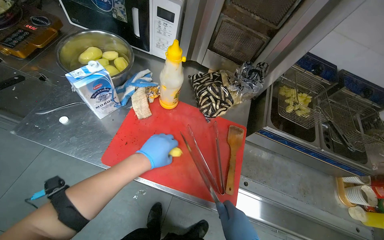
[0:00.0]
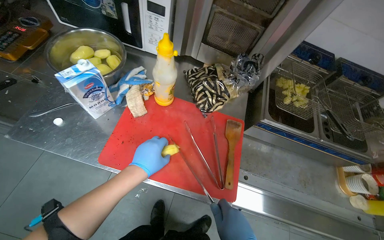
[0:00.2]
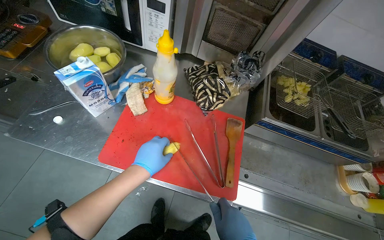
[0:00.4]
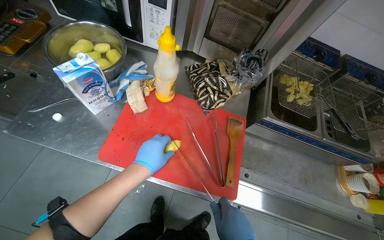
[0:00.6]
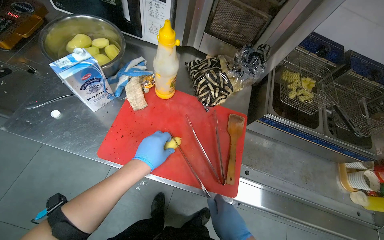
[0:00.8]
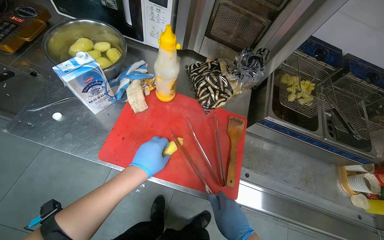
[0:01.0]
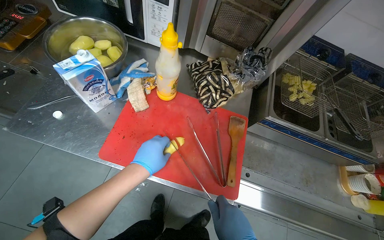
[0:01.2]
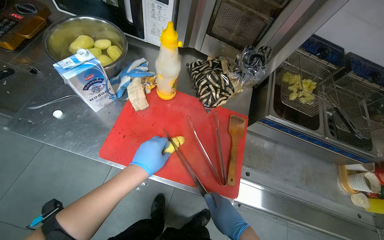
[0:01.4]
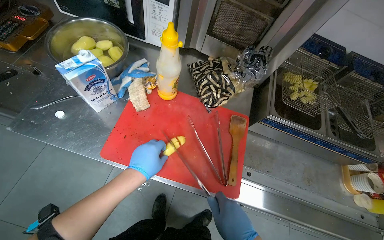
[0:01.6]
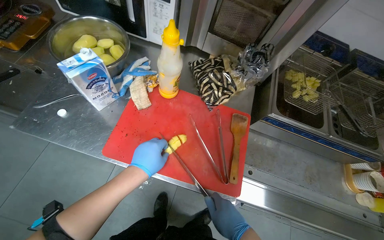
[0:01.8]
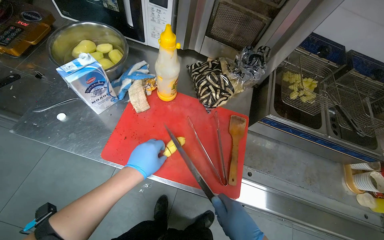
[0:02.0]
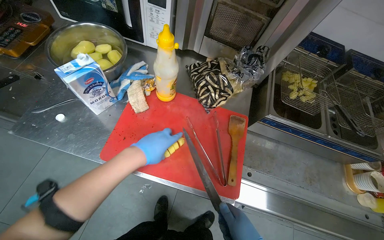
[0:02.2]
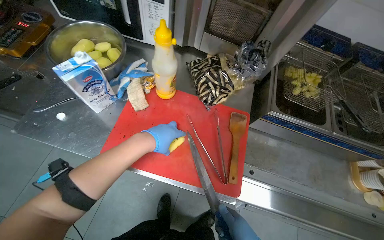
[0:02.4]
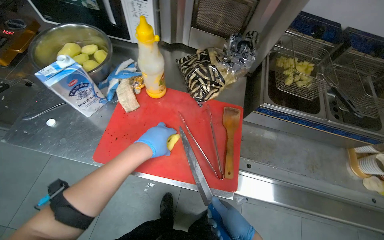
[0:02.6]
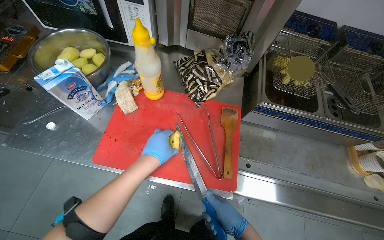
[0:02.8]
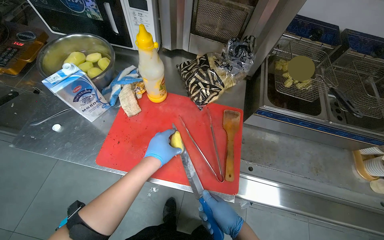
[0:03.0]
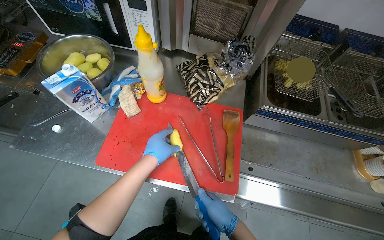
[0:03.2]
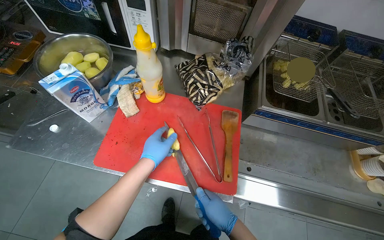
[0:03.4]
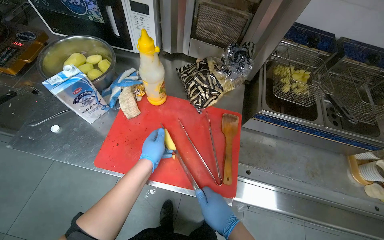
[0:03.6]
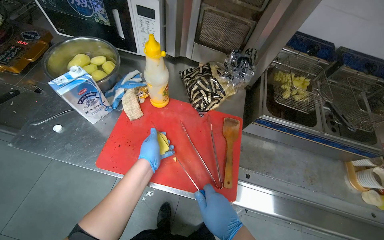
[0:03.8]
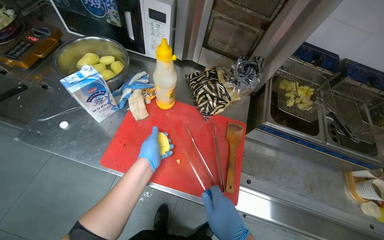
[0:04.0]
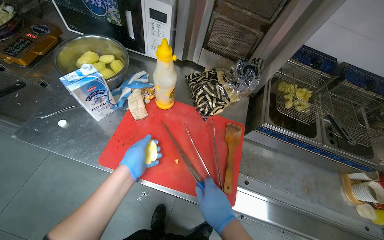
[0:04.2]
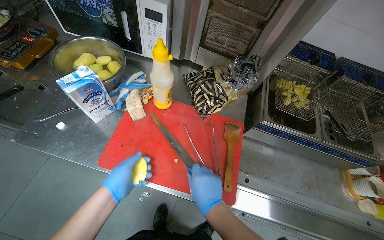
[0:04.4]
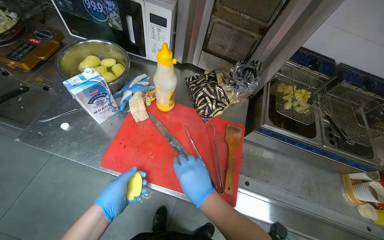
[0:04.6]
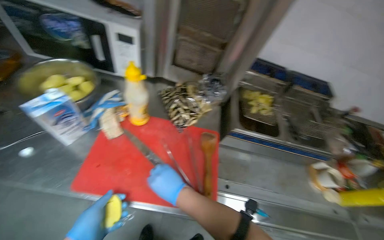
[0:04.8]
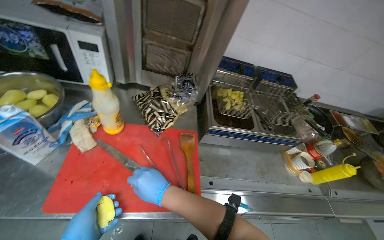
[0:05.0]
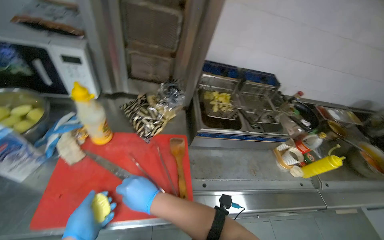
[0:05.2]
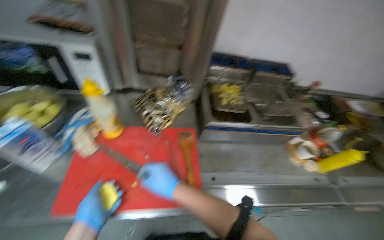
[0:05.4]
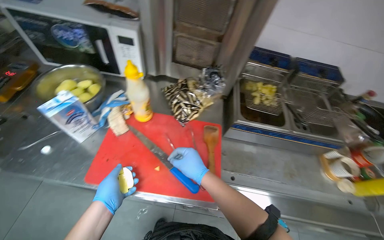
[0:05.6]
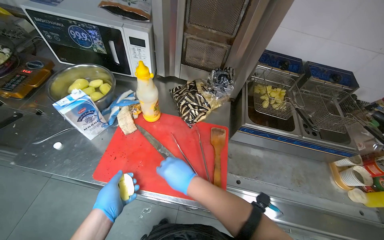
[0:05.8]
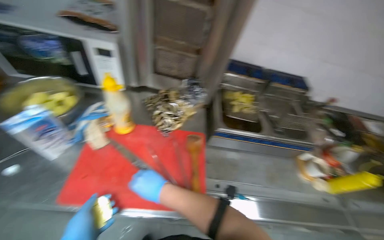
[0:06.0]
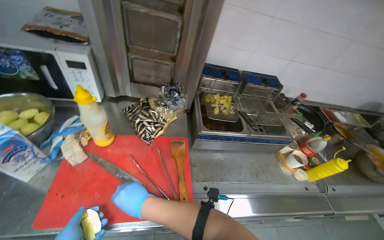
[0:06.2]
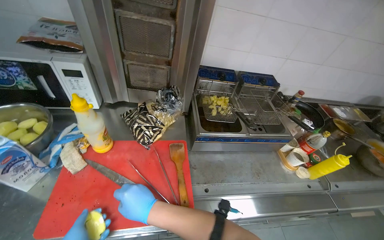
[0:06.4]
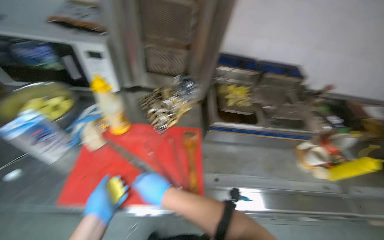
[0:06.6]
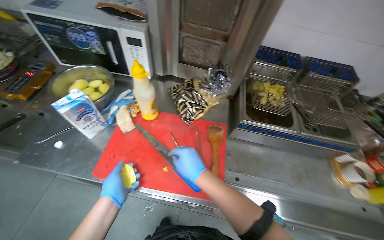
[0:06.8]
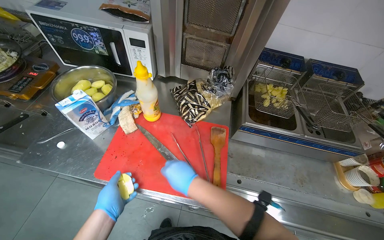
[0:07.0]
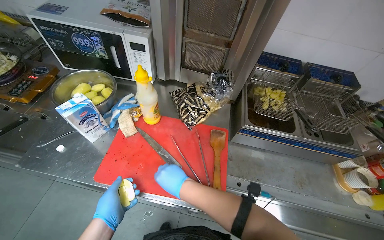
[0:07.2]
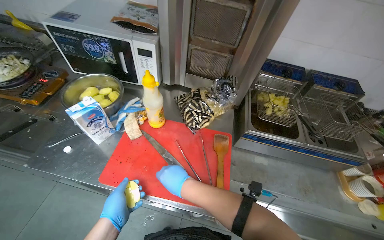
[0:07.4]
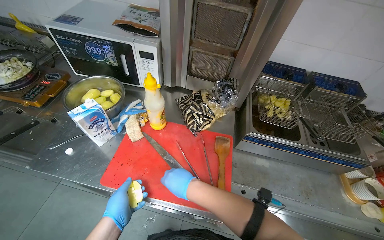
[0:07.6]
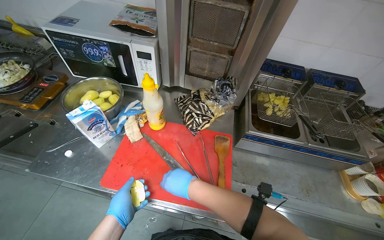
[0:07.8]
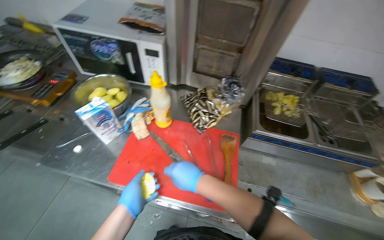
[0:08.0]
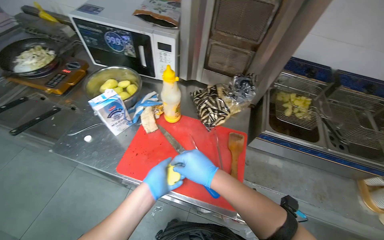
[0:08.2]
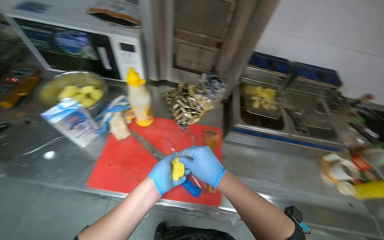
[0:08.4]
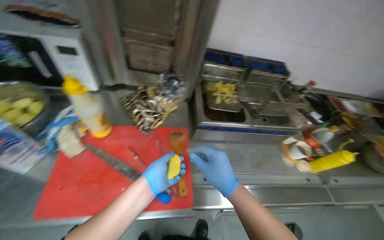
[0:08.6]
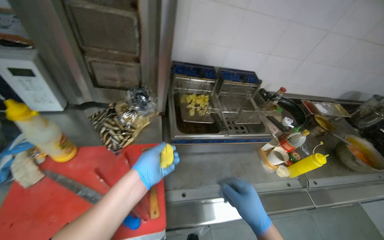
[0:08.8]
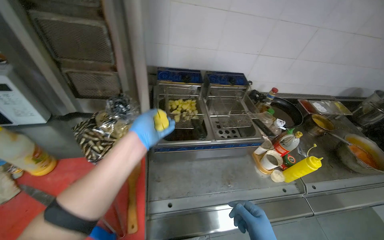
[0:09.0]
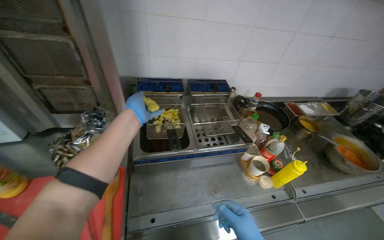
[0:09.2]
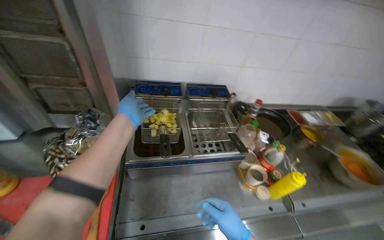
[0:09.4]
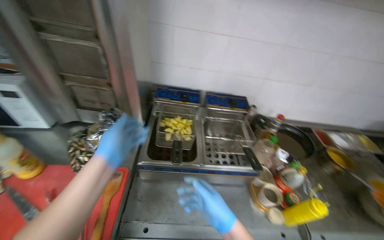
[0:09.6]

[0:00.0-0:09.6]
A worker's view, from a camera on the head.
Job: preparing food.
The whole recording: Slicing and frying potatoes. The worker slices potatoes on a cutting board and places them into a deep fryer basket.
0:03.2 to 0:04.8: The right hand moves up the picture, some 15 cm.
0:06.4 to 0:08.0: The head rotates roughly 20 degrees to the left.

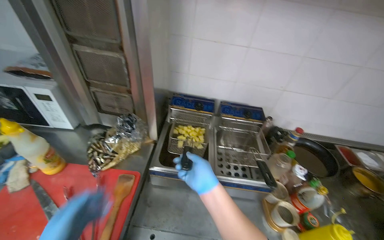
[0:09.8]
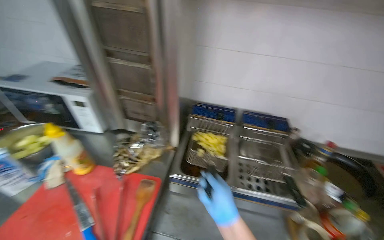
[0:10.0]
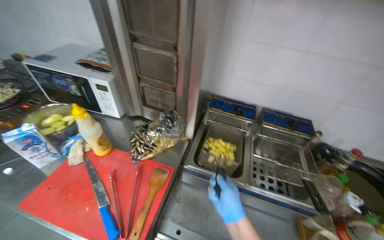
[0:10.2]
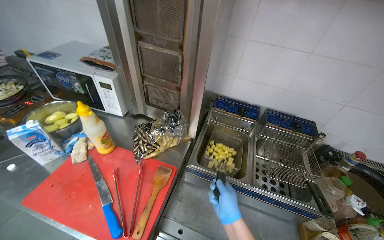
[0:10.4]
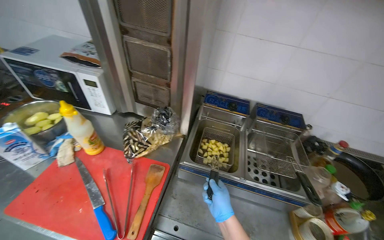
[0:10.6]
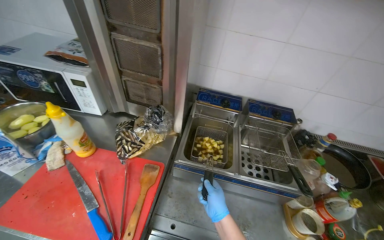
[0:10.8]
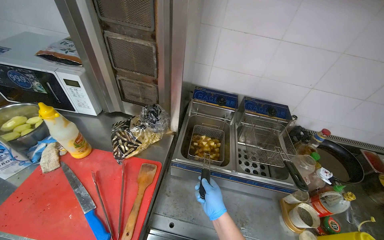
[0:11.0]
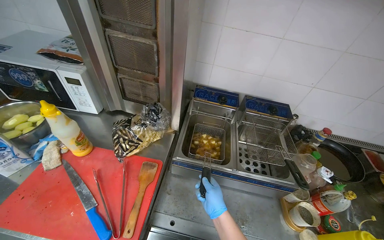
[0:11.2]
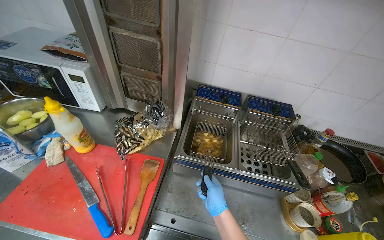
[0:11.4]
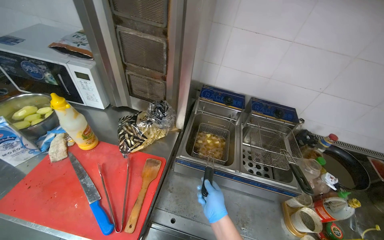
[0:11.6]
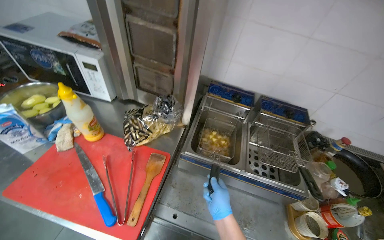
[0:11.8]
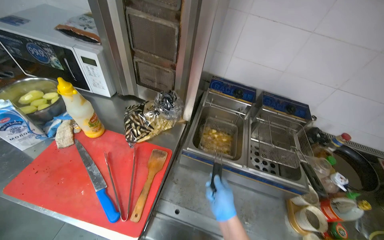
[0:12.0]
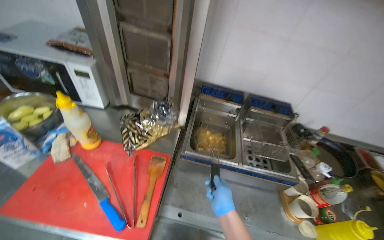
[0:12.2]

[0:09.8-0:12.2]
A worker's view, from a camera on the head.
Job: preparing food.
The whole recording: Slicing and frying potatoes. The worker slices potatoes on a cutting board and places them into a deep fryer basket.
0:09.8 to 0:11.0: The right hand heads down the picture, covering about 10 cm.

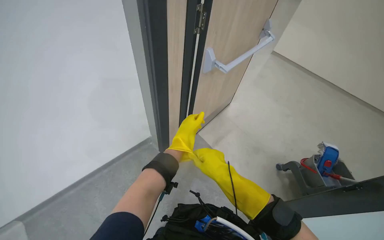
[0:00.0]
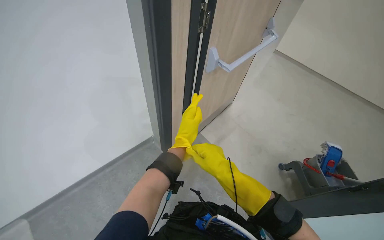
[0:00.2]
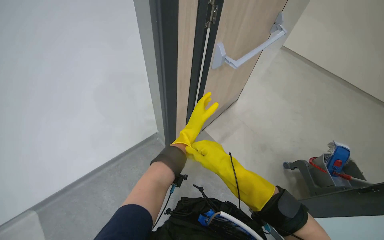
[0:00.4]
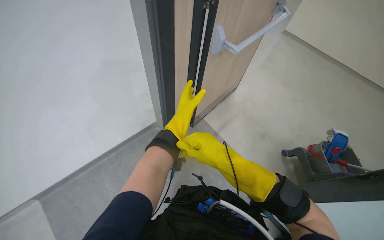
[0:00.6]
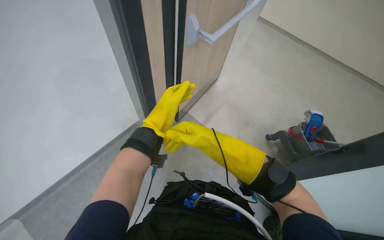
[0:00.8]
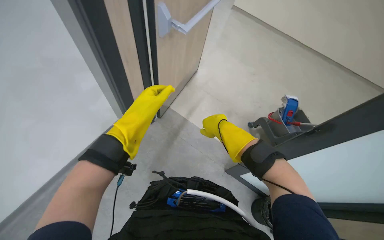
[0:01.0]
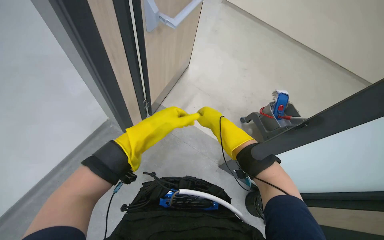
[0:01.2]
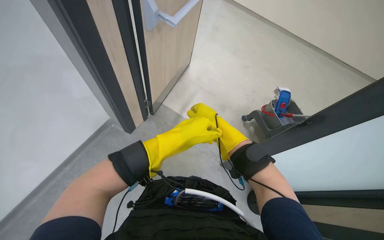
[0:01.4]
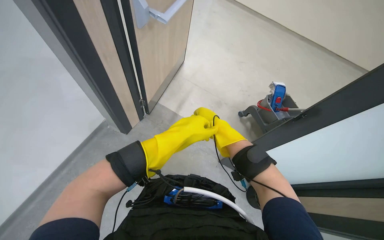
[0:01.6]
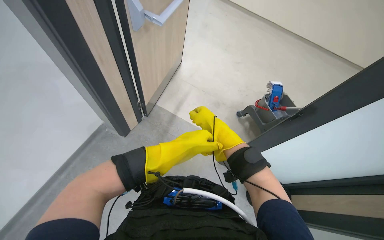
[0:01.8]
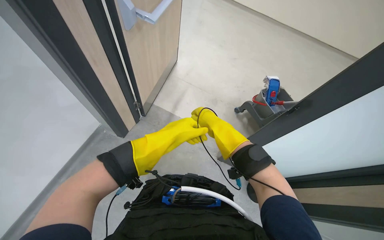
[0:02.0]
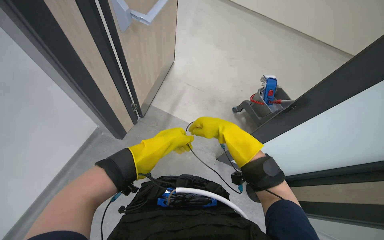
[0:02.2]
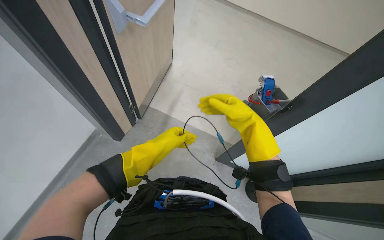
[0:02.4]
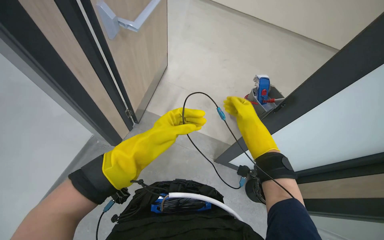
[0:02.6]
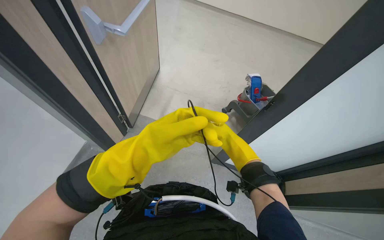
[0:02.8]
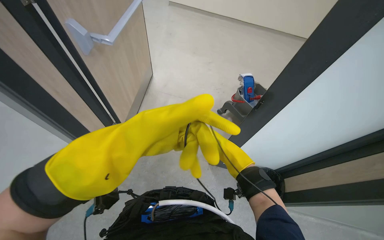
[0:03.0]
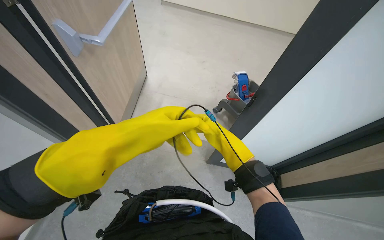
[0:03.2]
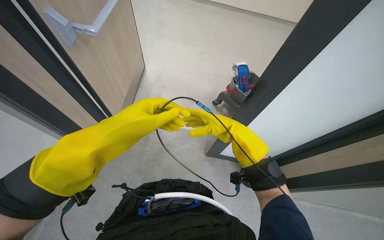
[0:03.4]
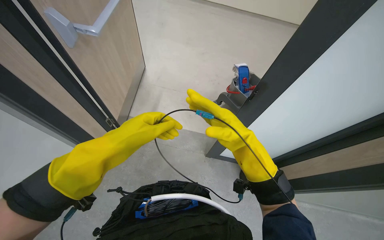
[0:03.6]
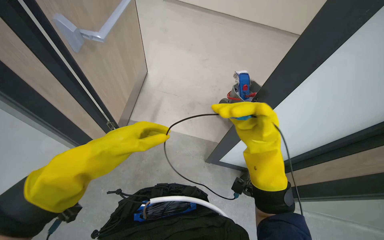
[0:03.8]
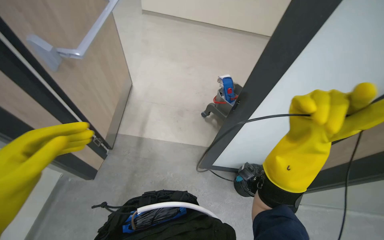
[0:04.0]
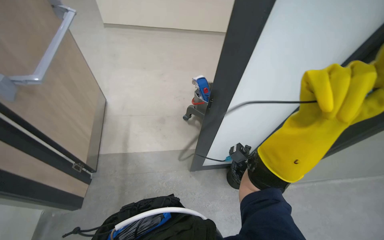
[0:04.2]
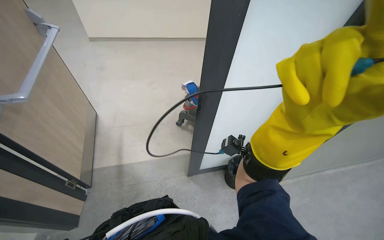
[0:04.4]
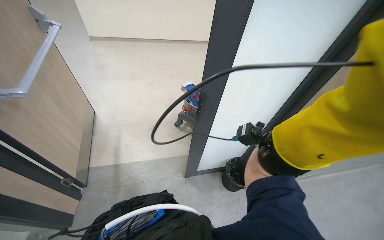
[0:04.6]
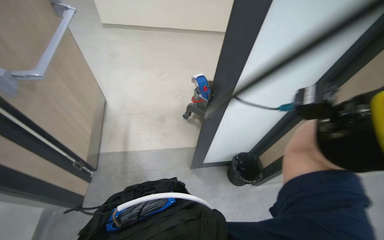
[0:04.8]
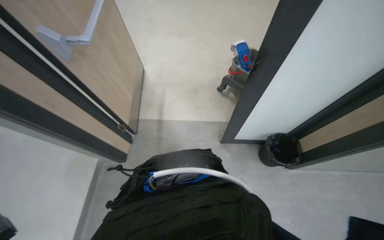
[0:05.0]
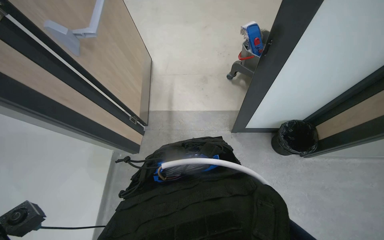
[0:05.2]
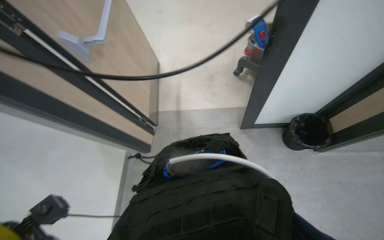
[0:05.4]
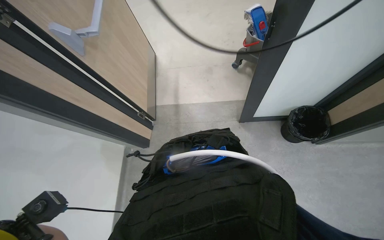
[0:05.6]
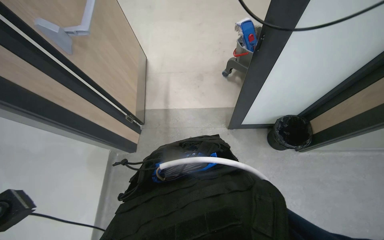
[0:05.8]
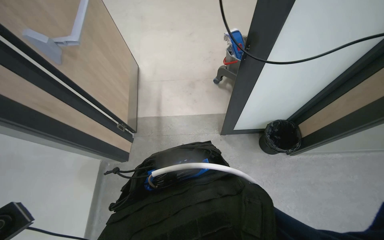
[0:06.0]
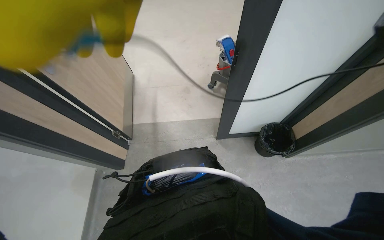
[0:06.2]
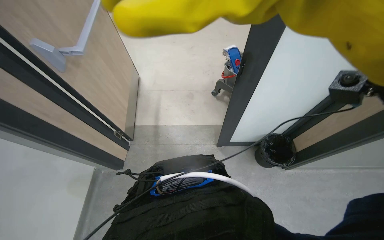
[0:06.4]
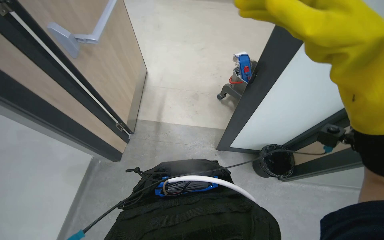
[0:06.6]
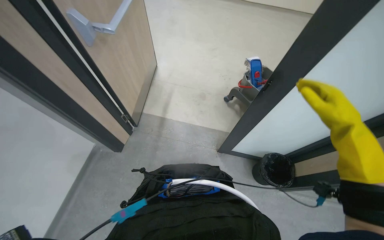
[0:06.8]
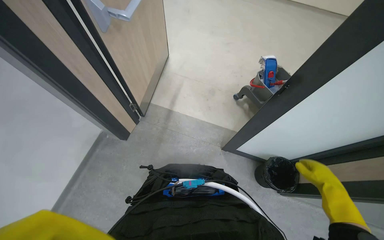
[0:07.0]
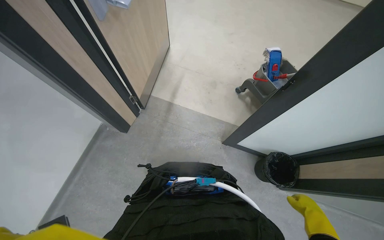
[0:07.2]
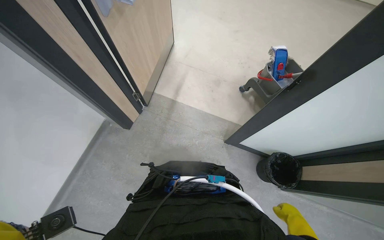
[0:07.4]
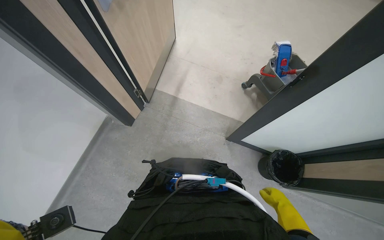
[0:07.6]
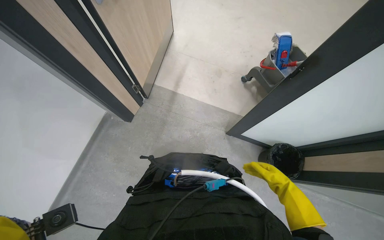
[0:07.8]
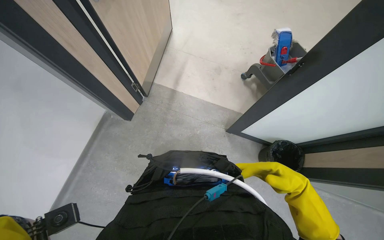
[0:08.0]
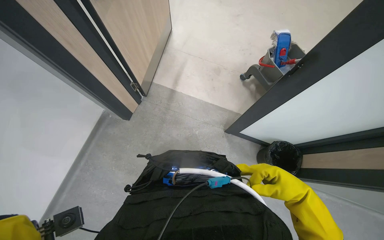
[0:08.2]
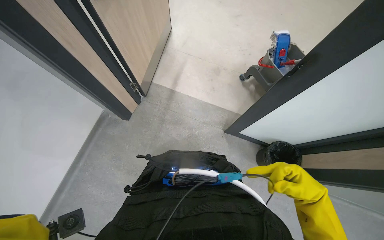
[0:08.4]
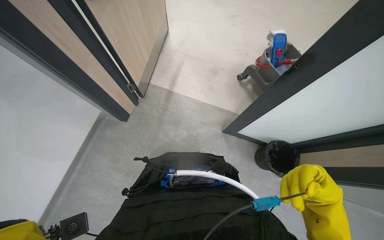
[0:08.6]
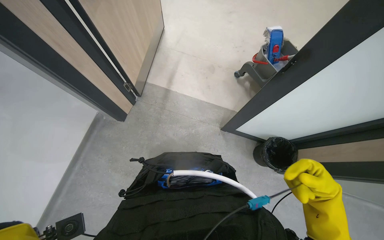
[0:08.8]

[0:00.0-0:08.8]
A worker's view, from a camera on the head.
Job: mopping floor.
The whole recording: Mopping lecture hall floor. The worker washes the mop, then mops the floor of the lecture hall, moving between rows of desks.
0:00.0 to 0:01.4: The wearer looks roughly 15 degrees further to the right. The view tilts some 15 degrees downward. The right hand shifts roughly 15 cm to the right.
0:01.4 to 0:03.0: The left hand heads nearer to the camera, covering about 10 cm.
0:03.0 to 0:04.4: The wearer's head swings about 25 degrees to the right.
0:04.4 to 0:05.8: The view pans to the left by some 15 degrees. The camera pitches downward, by roughly 15 degrees.
